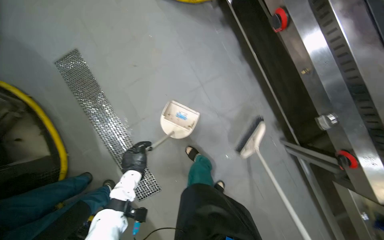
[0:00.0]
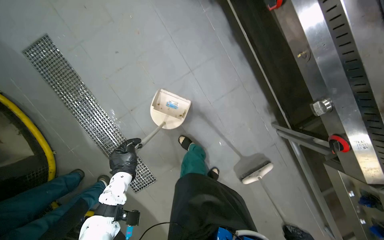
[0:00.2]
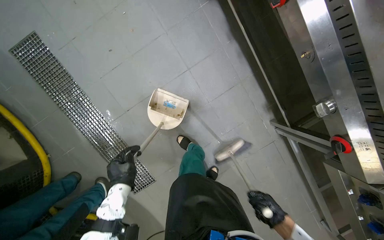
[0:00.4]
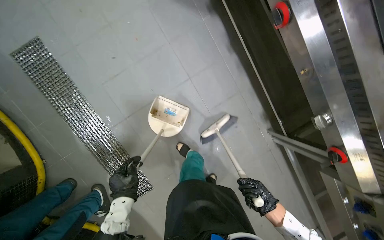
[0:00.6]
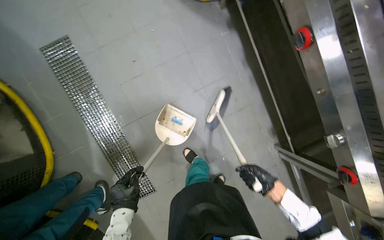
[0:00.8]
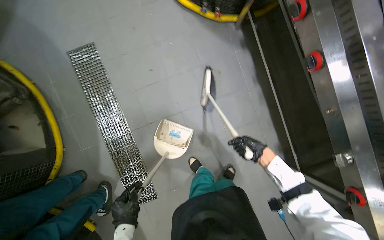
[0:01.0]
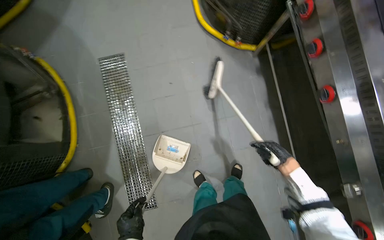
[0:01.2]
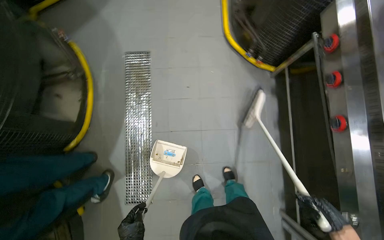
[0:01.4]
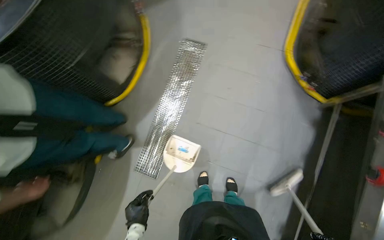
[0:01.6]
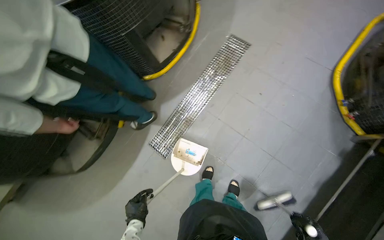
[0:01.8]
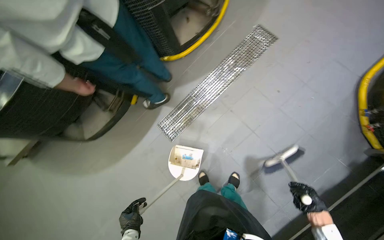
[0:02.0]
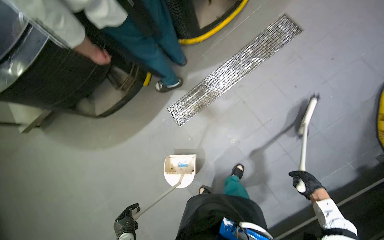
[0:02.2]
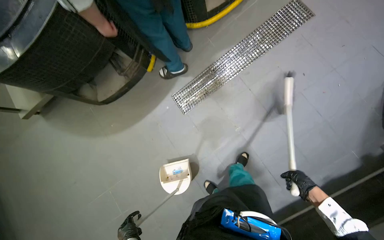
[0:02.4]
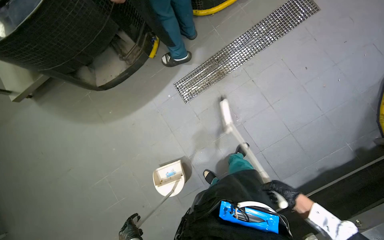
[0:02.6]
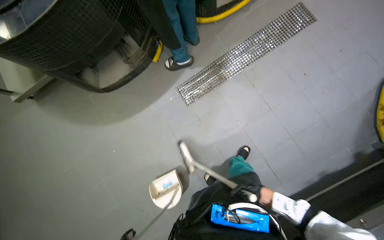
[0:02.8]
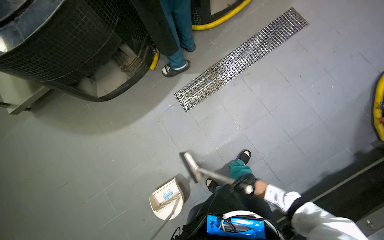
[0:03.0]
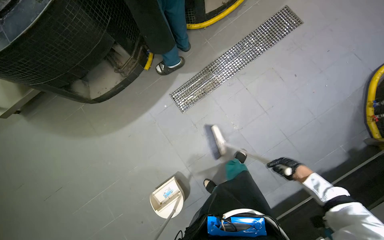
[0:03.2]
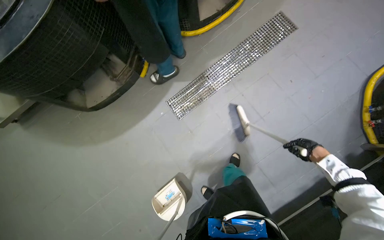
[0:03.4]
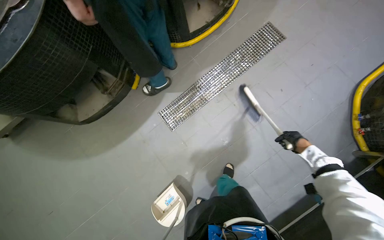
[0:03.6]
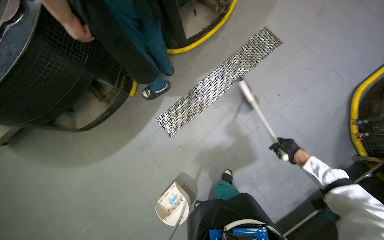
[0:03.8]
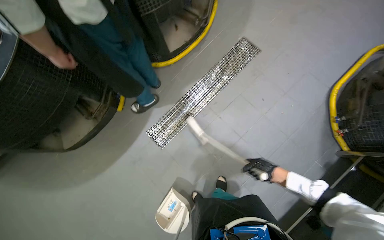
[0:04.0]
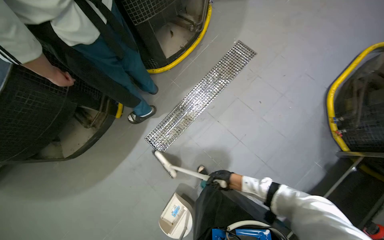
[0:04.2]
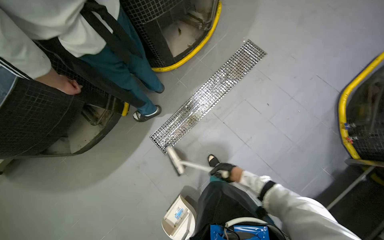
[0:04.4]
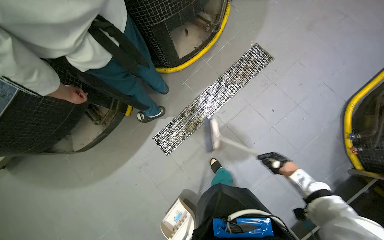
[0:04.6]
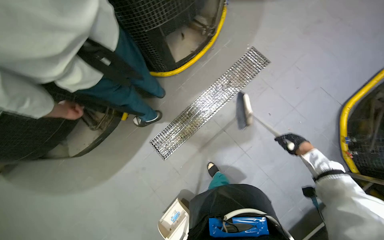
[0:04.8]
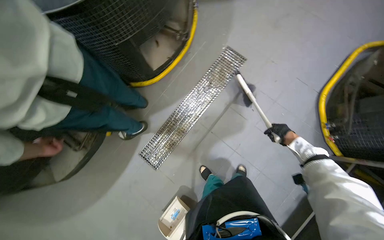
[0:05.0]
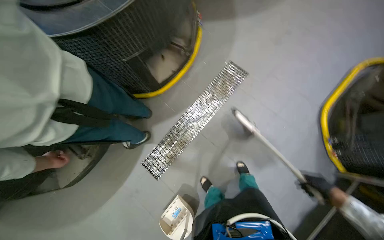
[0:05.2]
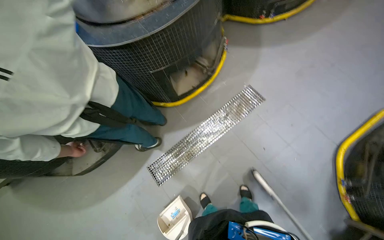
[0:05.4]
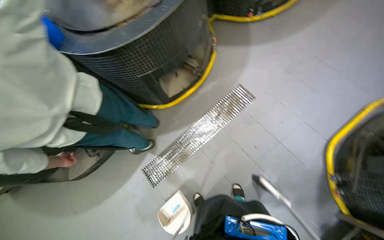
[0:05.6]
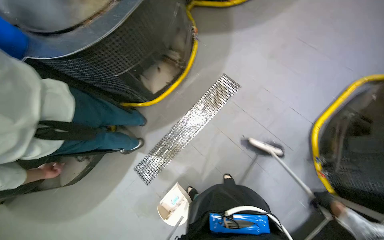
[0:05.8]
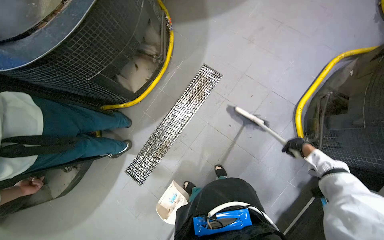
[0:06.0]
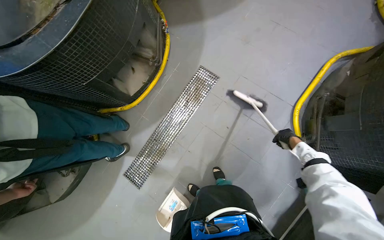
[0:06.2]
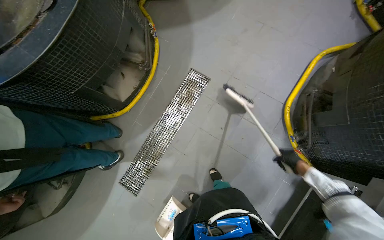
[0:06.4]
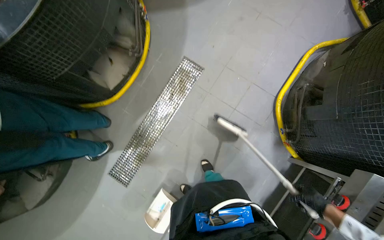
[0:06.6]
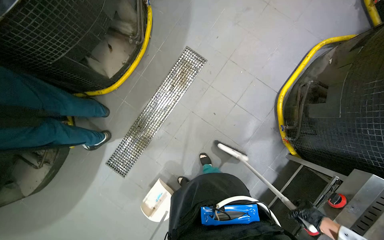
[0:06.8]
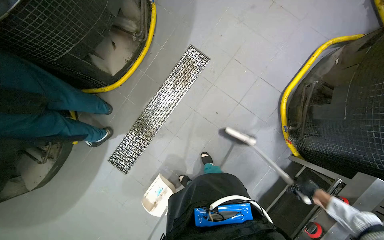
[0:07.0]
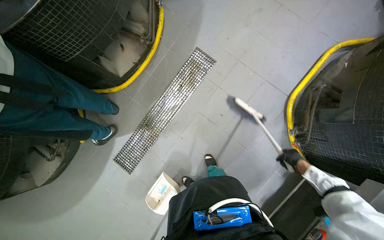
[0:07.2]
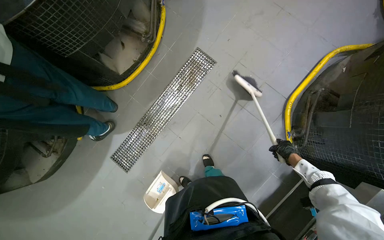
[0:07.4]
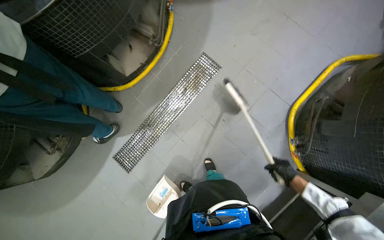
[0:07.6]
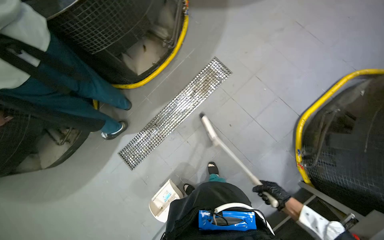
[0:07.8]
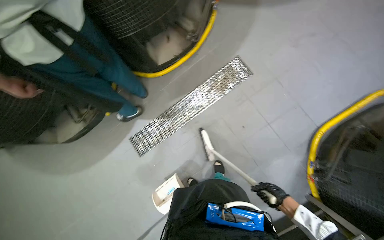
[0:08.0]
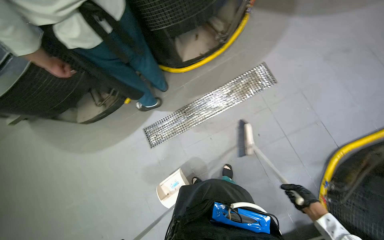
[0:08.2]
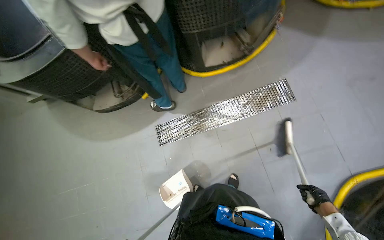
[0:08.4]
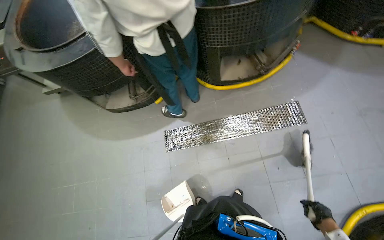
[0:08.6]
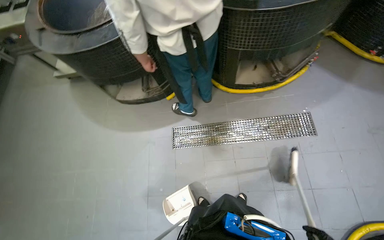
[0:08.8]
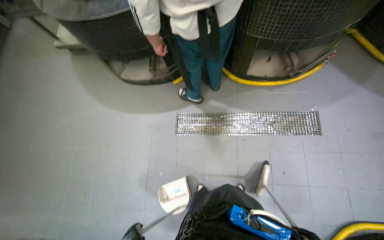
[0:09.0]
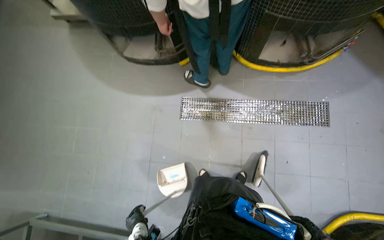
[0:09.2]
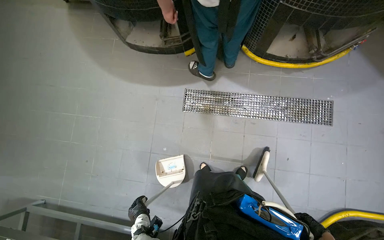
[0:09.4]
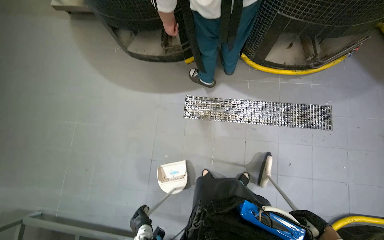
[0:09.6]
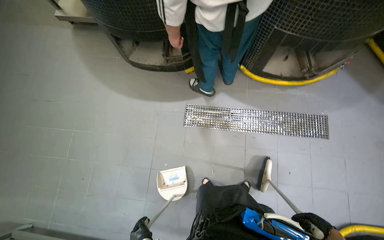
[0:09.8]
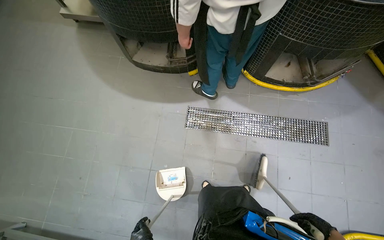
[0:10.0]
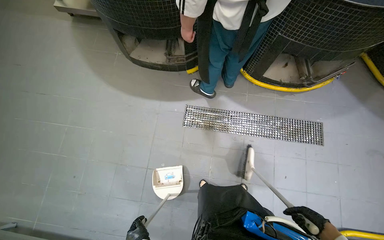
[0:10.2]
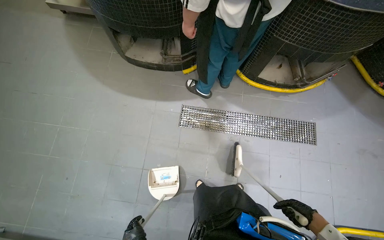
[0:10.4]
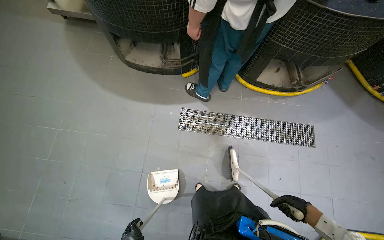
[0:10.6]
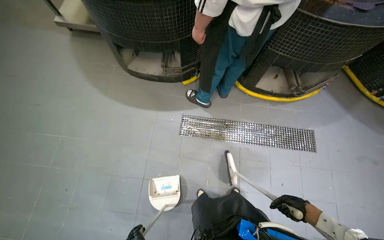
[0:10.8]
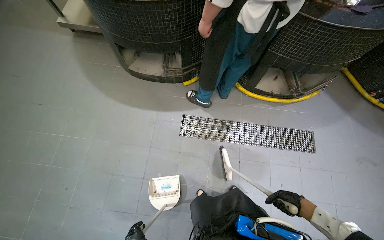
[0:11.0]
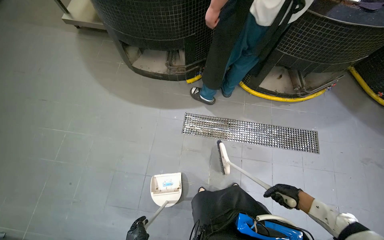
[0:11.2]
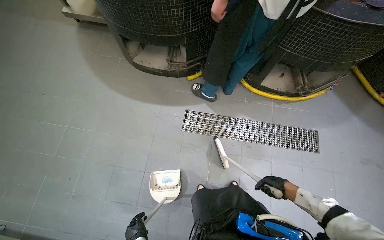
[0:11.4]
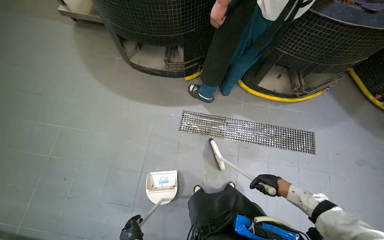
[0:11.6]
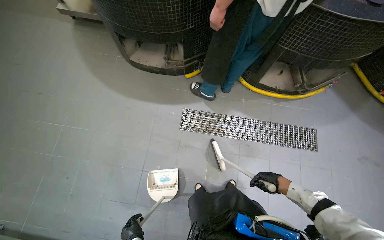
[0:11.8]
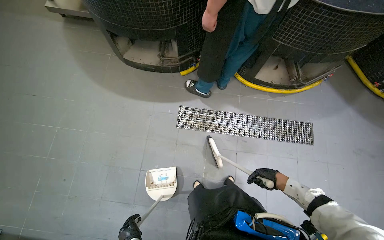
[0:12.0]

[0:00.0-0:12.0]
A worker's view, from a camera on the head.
Job: sweeping floor.
The whole recording: Sweeping kitchen floor. The worker sweeps the kitchen floor with a broom and collects debris with a dustpan.
0:00.0 to 0:01.6: The scene rotates clockwise by approximately 45 degrees.
0:01.6 to 0:03.0: The head travels approximately 50 cm. The scene turns approximately 35 degrees clockwise in the picture.
0:03.0 to 0:04.4: The right hand travels to the right and back again, roughly 25 cm each way.
0:04.4 to 0:06.0: The wearer moves approximately 50 cm.
0:06.0 to 0:07.6: The right hand travels down the picture by some 10 cm.
0:07.6 to 0:09.0: The camera travels approximately 50 cm. The scene turns approximately 50 degrees clockwise in the picture.
0:10.4 to 0:12.0: The right hand goes approximately 15 cm up the picture and to the left.

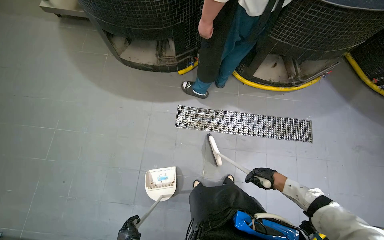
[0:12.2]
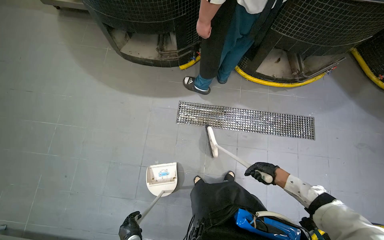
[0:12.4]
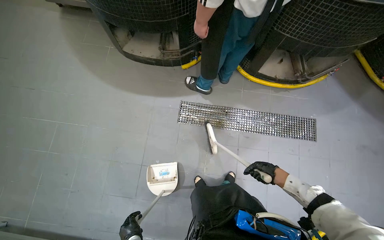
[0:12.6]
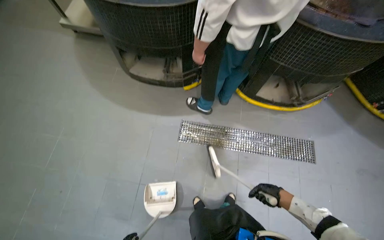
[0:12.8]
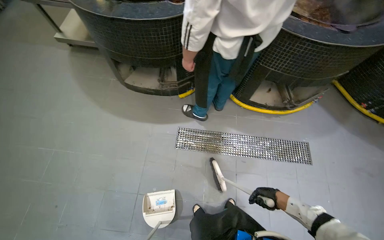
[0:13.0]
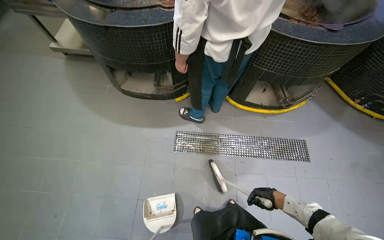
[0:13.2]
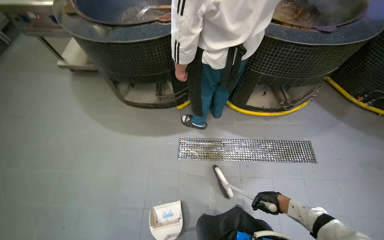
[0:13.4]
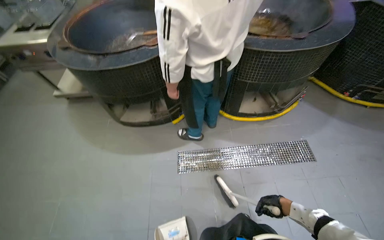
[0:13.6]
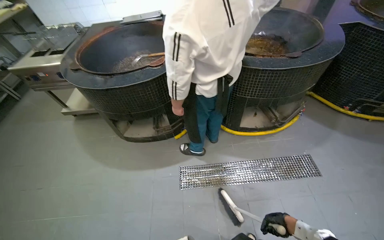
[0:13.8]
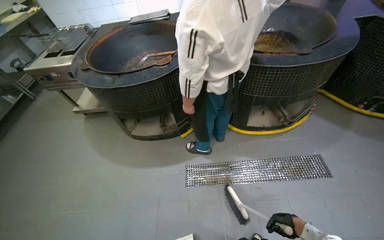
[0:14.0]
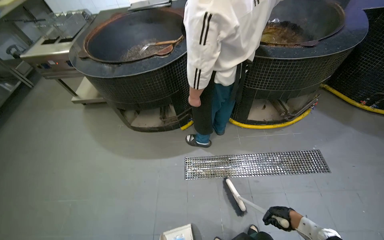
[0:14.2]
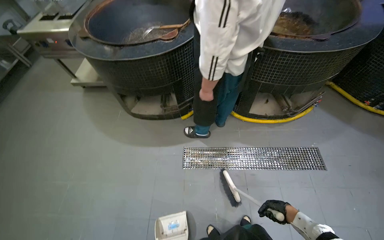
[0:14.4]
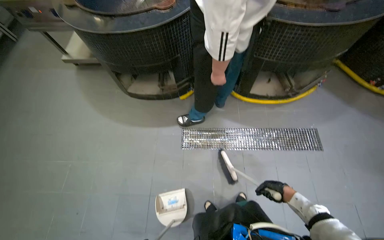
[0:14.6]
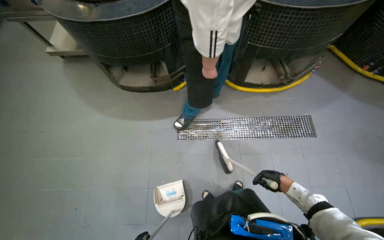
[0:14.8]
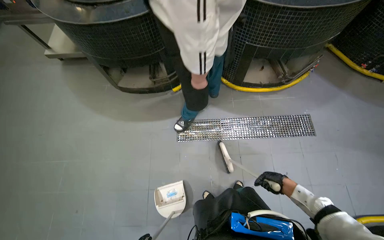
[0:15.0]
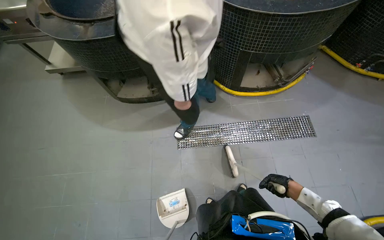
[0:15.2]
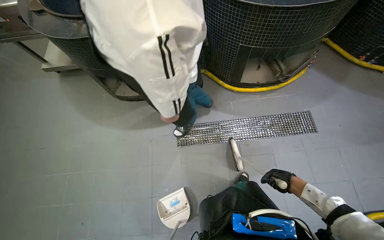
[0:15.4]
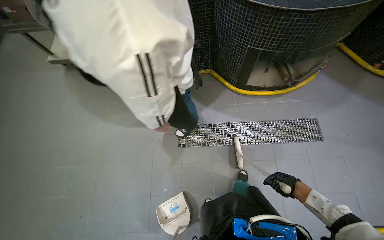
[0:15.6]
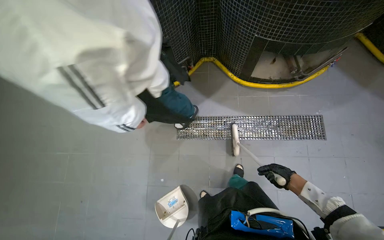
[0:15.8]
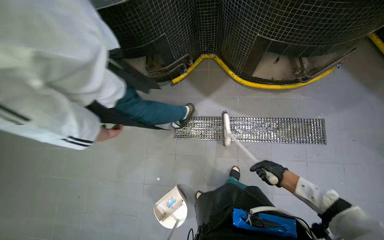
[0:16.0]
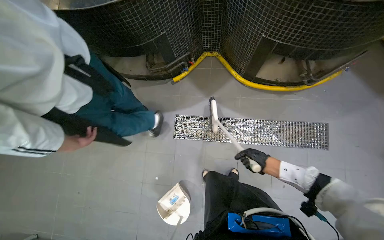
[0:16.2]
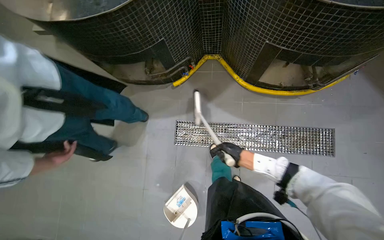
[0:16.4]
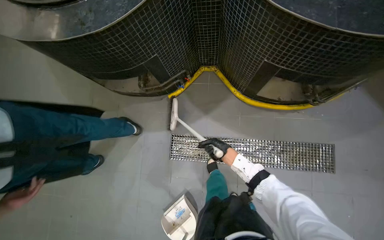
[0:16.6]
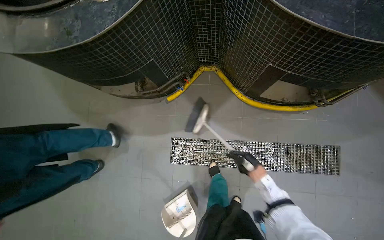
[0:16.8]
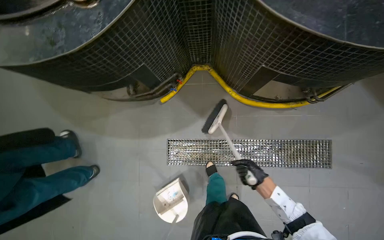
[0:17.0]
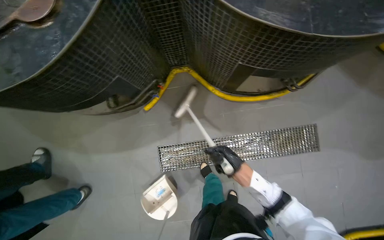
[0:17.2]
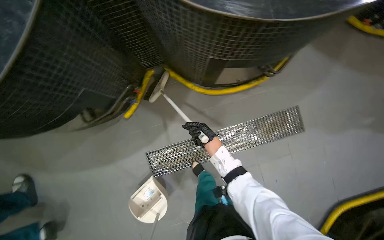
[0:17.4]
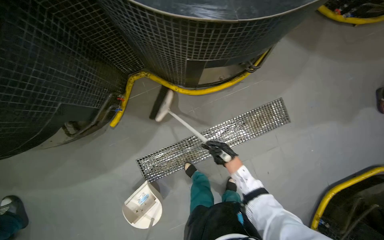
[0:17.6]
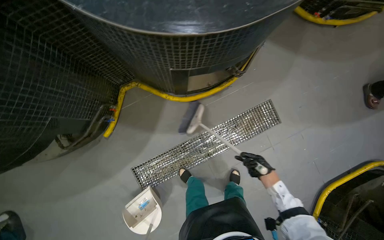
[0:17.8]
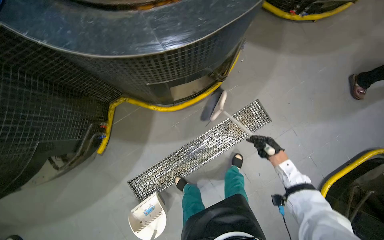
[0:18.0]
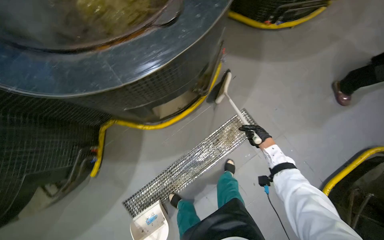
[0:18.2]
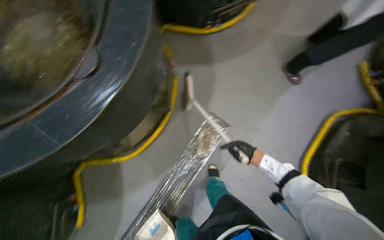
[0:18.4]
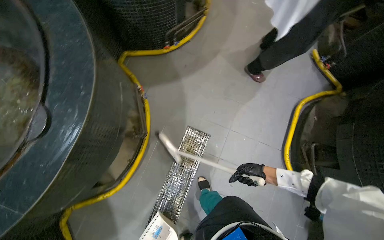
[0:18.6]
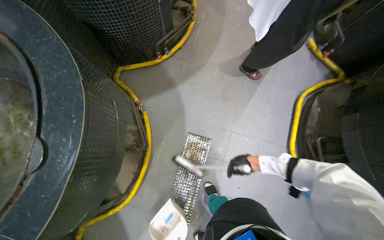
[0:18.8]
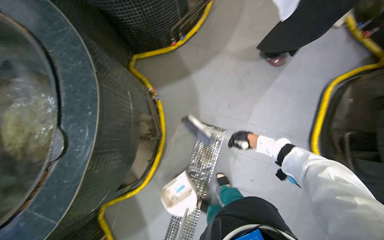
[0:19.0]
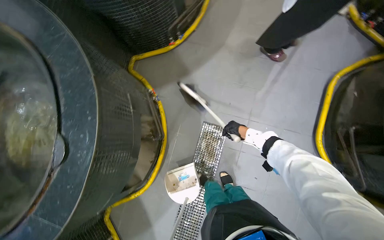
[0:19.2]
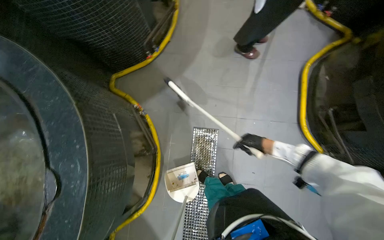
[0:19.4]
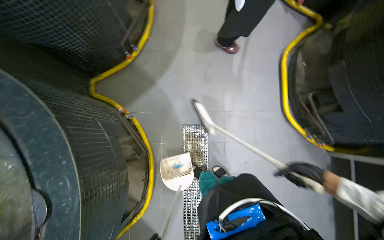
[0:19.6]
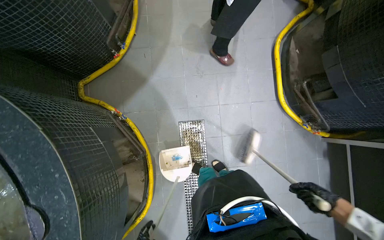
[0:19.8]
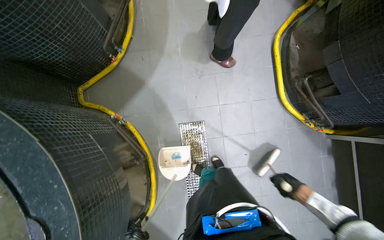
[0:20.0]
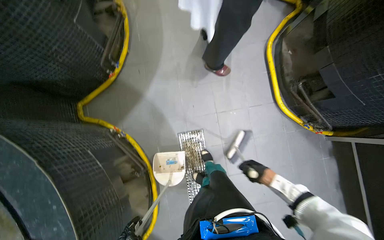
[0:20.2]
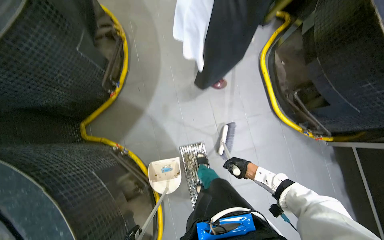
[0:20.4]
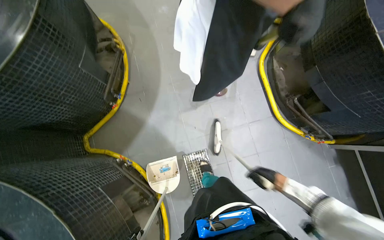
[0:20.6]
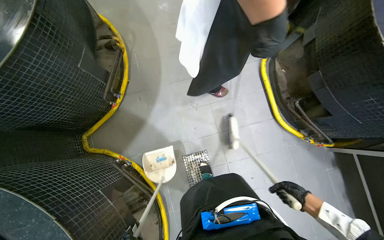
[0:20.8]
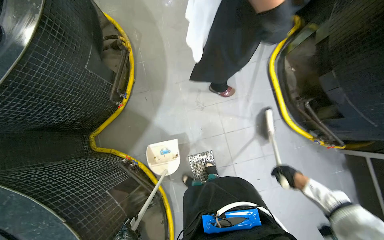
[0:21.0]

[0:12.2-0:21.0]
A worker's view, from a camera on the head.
Job: sweeping floor.
The whole recording: Sweeping kitchen floor. The worker sweeps the kitchen floor with a broom and collects debris with a dustpan.
0:12.2 to 0:13.6: The view tips upward by about 15 degrees.
0:15.2 to 0:16.6: The camera is carried roughly 60 cm. The view tilts roughly 15 degrees downward.
0:16.6 to 0:18.0: Everything in view rotates some 35 degrees counterclockwise. The right hand moves left and right over approximately 30 cm, changing direction 2 times.
0:18.0 to 0:19.6: The camera is carried roughly 60 cm. Everything in view rotates about 60 degrees counterclockwise.
0:19.6 to 0:21.0: The right hand travels to the left and back again, about 15 cm each way.
